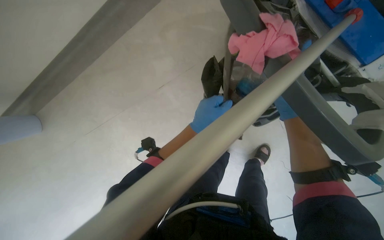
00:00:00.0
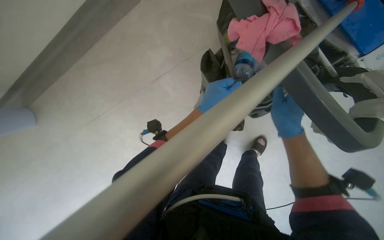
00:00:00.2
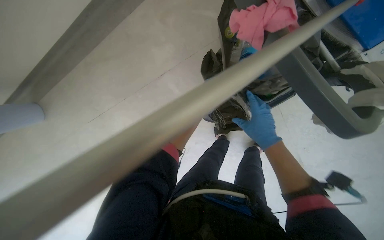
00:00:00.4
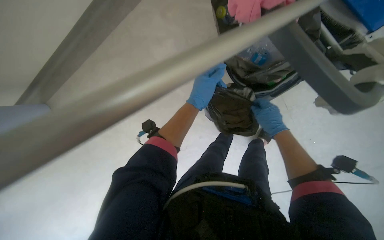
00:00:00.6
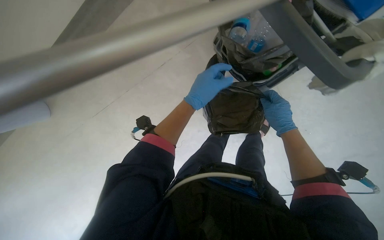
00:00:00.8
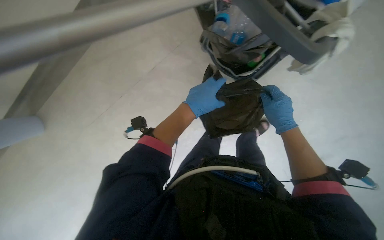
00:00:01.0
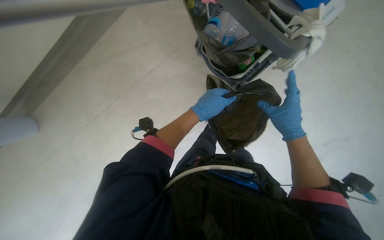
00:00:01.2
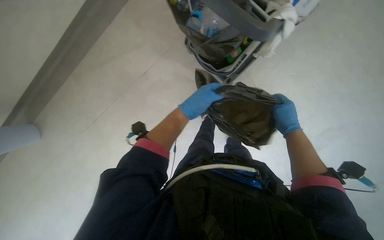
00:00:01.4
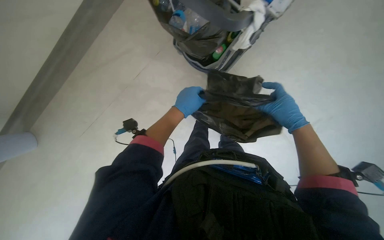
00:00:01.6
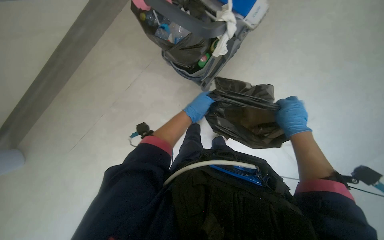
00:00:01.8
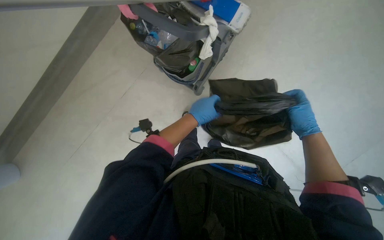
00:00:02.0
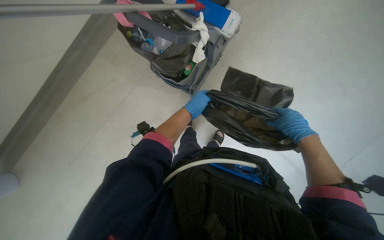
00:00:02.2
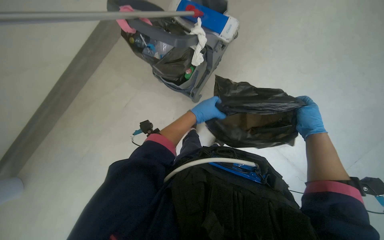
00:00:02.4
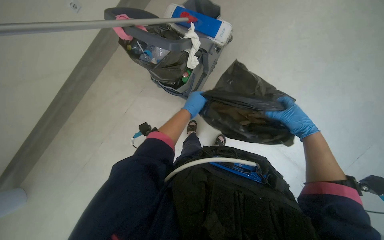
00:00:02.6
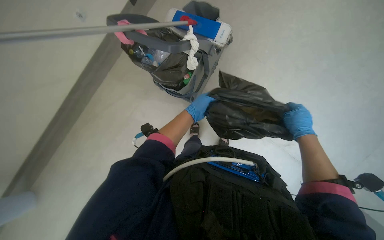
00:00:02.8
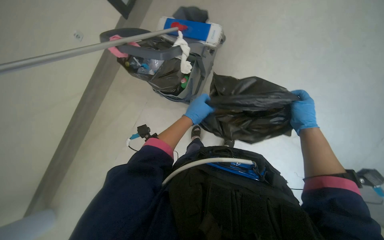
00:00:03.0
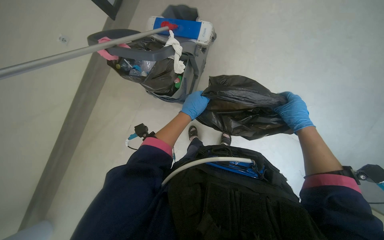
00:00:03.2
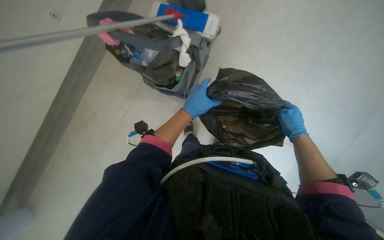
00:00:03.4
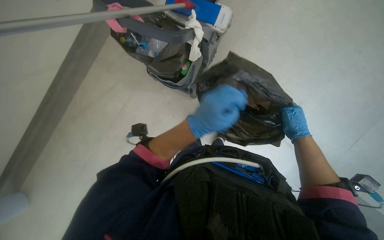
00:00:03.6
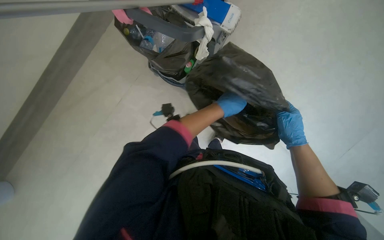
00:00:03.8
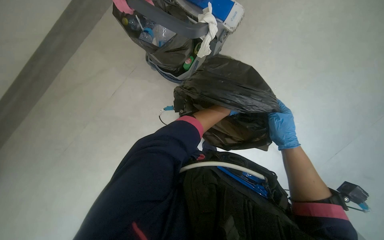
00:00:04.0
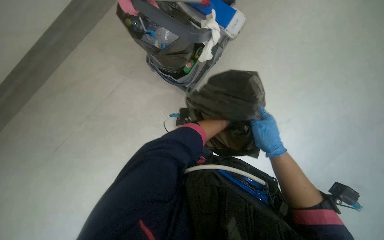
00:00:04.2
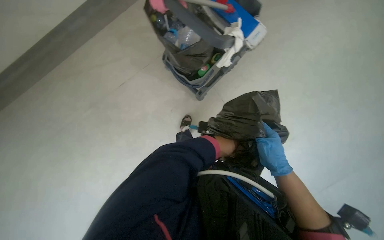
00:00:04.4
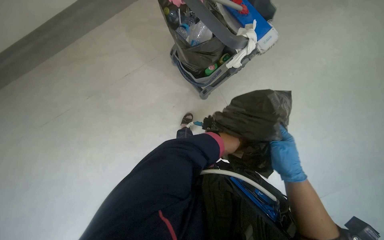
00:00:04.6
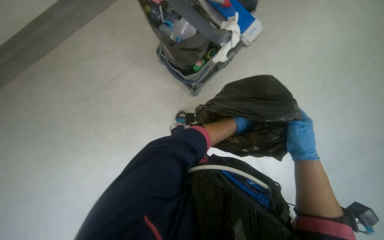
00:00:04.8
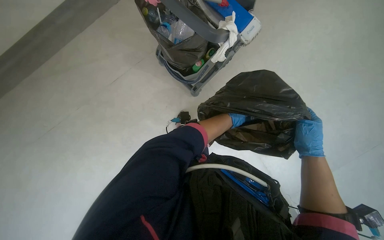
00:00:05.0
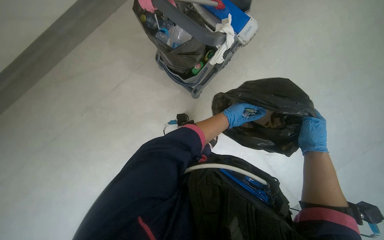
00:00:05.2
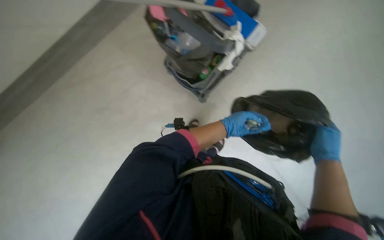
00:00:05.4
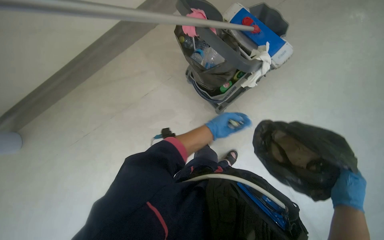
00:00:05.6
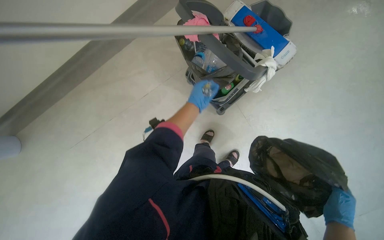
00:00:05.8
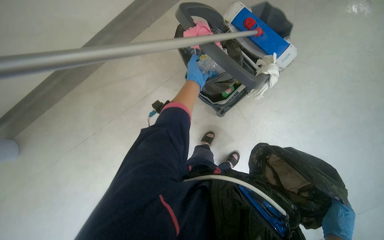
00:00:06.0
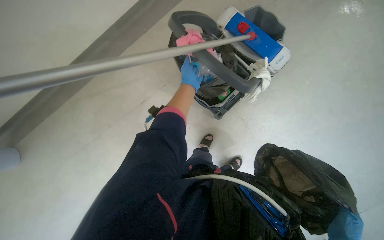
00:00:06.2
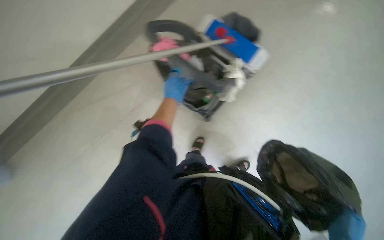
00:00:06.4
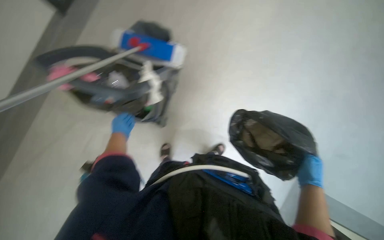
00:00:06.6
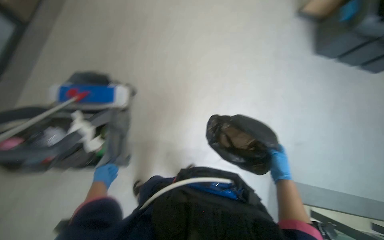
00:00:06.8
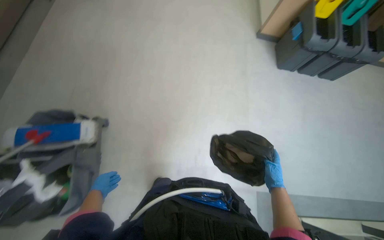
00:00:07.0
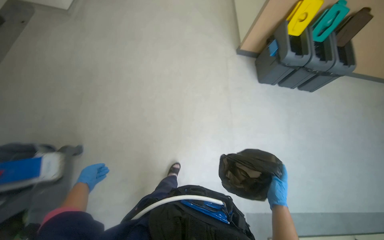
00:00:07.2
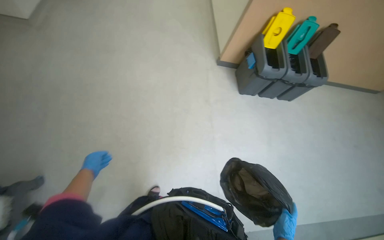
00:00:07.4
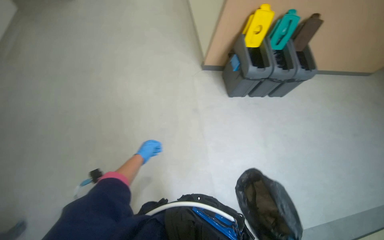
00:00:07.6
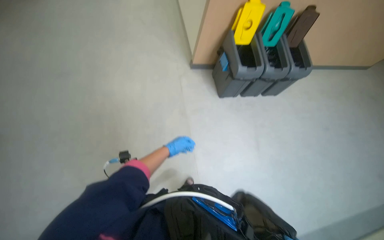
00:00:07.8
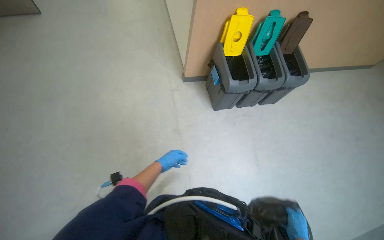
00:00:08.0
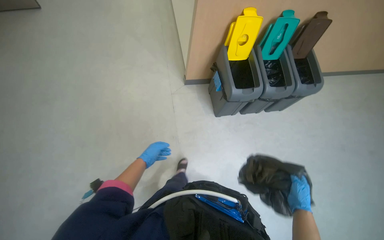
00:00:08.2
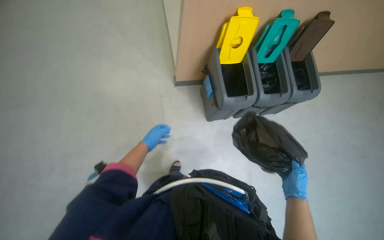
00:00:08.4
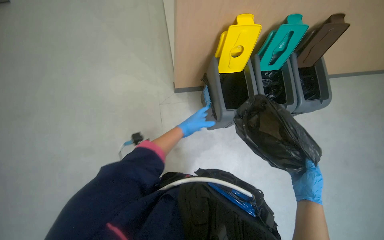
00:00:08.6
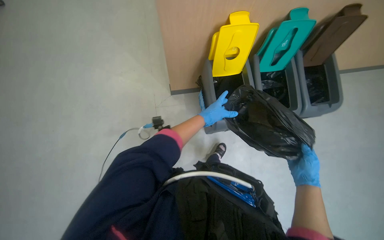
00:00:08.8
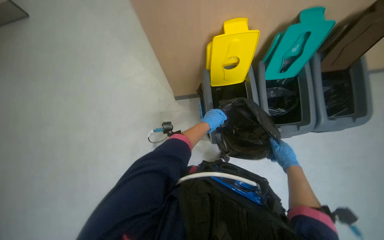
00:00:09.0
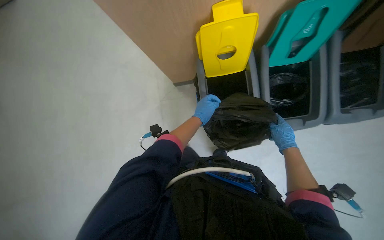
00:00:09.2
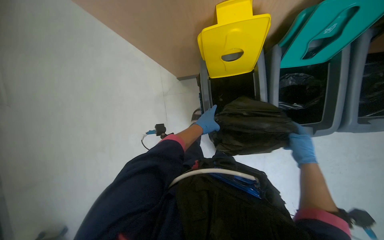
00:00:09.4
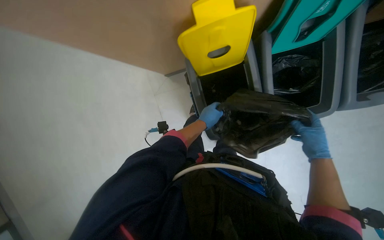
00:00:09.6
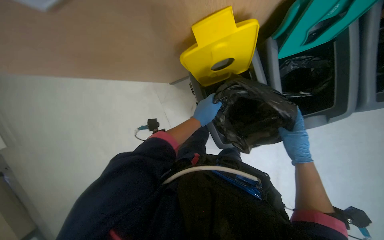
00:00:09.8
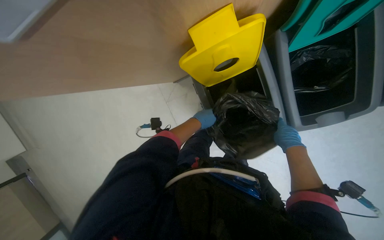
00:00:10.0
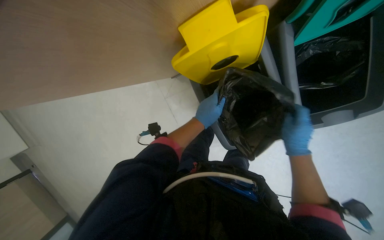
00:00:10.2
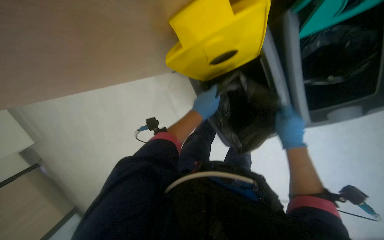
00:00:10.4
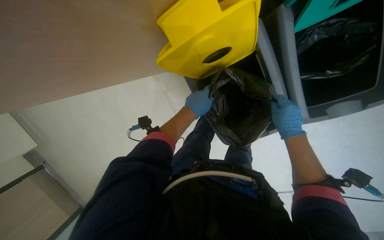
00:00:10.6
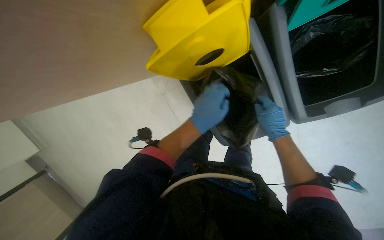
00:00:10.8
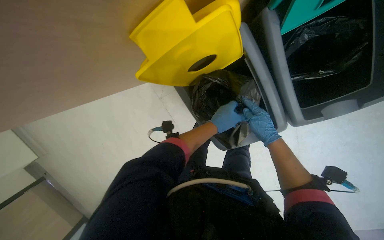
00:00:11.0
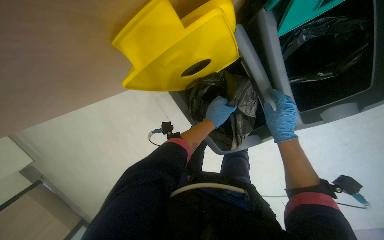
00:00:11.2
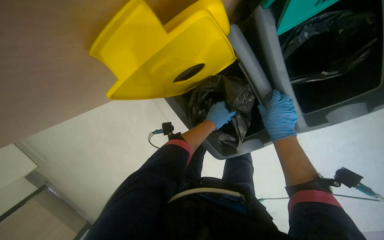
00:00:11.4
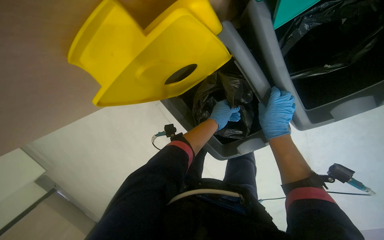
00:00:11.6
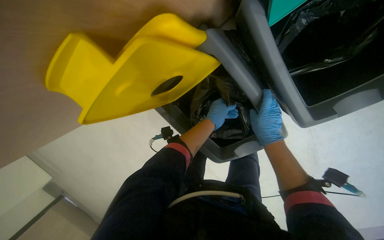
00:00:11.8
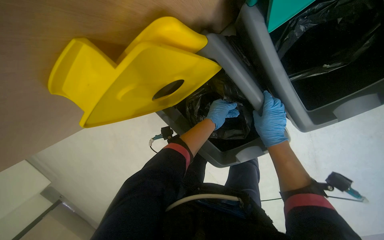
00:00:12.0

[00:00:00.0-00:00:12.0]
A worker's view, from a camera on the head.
Job: managing trash.
The whole recording: Collecting and sorting trash. The worker collects trash from small bins and sorts it into a trash bag and recycling containers.
00:00:01.6 to 00:00:03.0: The right hand heads to the right, covering roughly 15 cm. The left hand shifts some 10 cm farther from the camera.
00:00:03.0 to 00:00:04.4: The right hand shifts some 20 cm to the left. The left hand moves farther from the camera and to the right, approximately 60 cm.
00:00:04.4 to 00:00:06.0: The left hand moves nearer to the camera and to the left, roughly 70 cm, while the right hand moves to the right and down the picture, about 15 cm.
00:00:06.0 to 00:00:07.6: The camera travels roughly 60 cm. The head turns to the right by approximately 35 degrees. The camera pitches upward, by some 15 degrees.
00:00:07.6 to 00:00:09.0: The wearer moves approximately 1.5 m.
00:00:09.0 to 00:00:10.4: The view pans to the left by roughly 15 degrees. The wearer looks some 20 degrees further downward. The right hand is displaced up the picture by roughly 10 cm.
00:00:10.4 to 00:00:12.0: The left hand is displaced farther from the camera and to the right by roughly 25 cm.

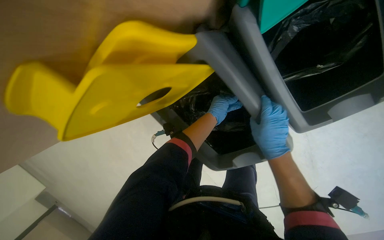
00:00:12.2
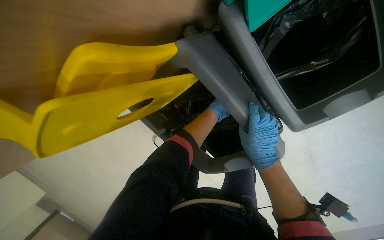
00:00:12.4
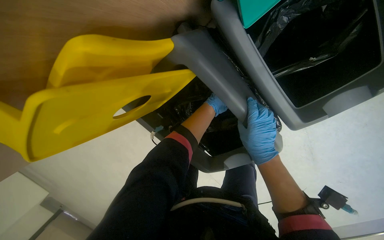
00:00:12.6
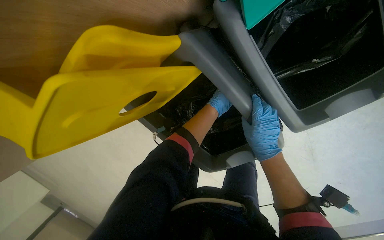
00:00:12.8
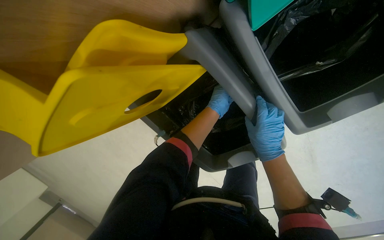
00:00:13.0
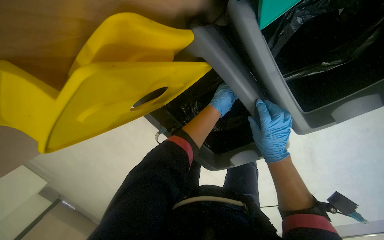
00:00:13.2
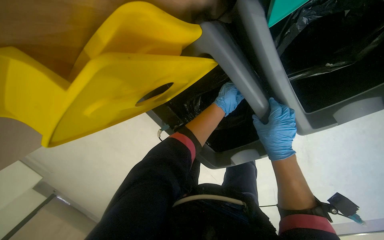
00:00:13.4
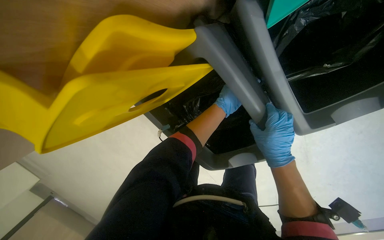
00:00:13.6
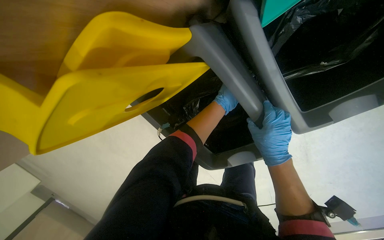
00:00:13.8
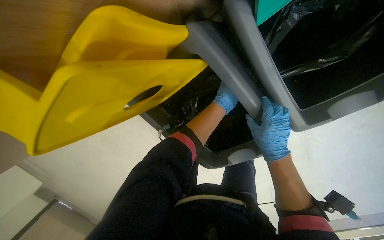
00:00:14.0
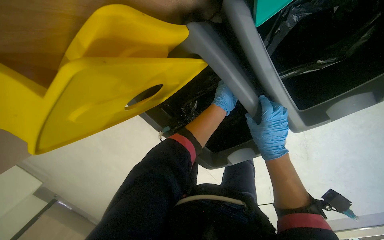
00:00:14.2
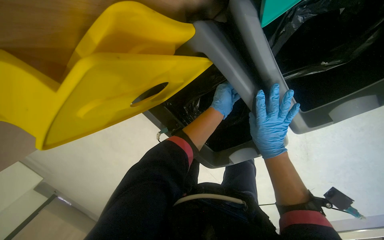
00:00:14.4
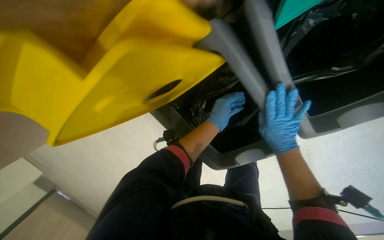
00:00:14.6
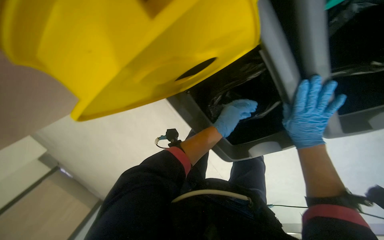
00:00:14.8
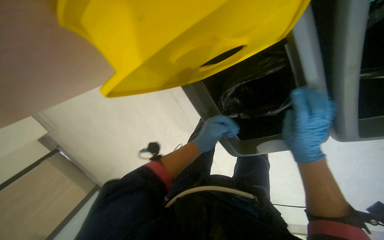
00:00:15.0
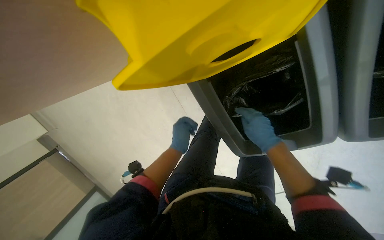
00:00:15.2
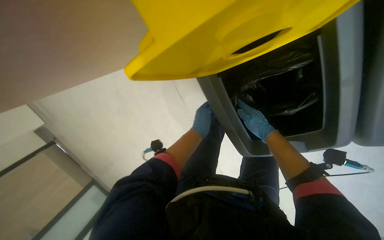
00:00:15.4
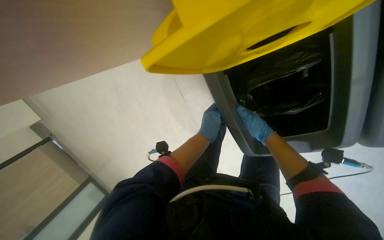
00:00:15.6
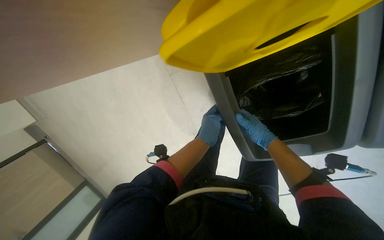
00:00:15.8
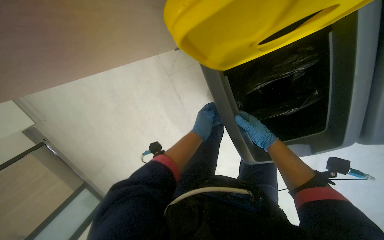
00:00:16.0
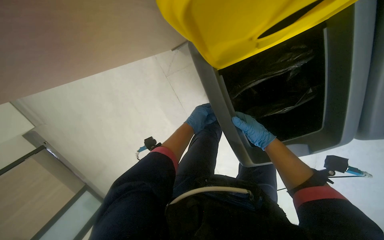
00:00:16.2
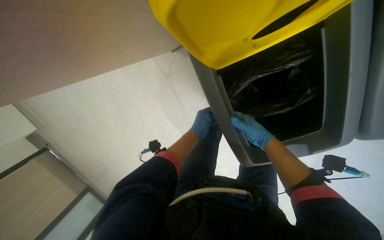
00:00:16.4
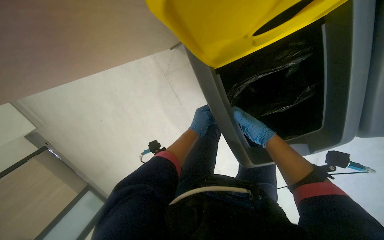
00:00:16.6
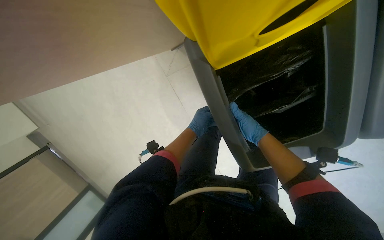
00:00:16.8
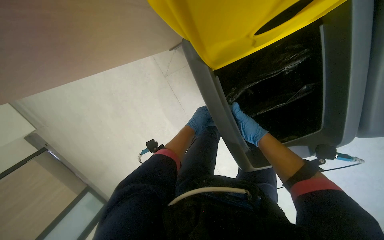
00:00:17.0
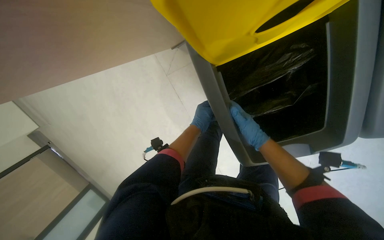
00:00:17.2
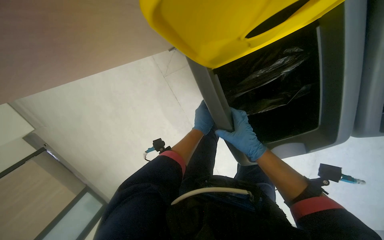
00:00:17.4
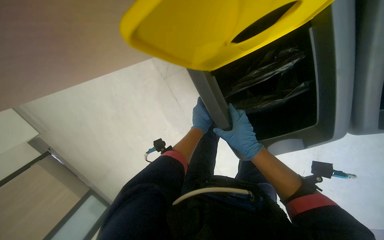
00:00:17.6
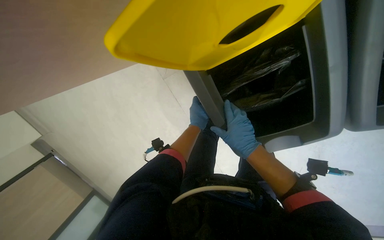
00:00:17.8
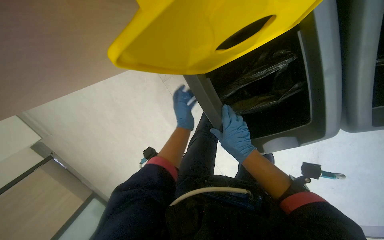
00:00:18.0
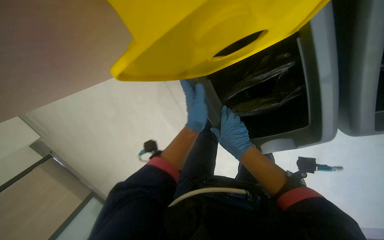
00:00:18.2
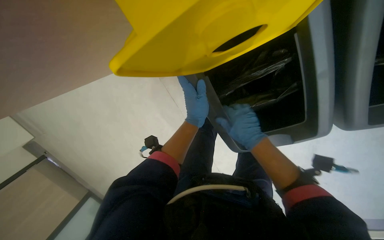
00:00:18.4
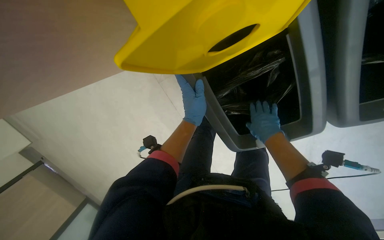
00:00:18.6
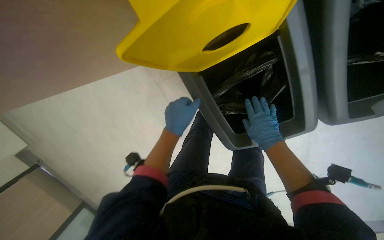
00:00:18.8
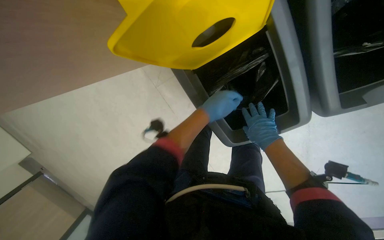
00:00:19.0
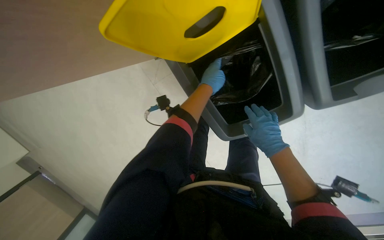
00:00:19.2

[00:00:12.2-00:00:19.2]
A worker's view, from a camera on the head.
Job: managing trash.
The whole recording: Collecting and sorting trash. The worker collects trash from small bins and sorts it into a trash bag and recycling containers.
00:00:12.2 to 00:00:13.6: The left hand moves approximately 15 cm farther from the camera and comes back.
00:00:13.6 to 00:00:15.0: The left hand shifts roughly 25 cm down the picture and to the left.
00:00:15.0 to 00:00:16.4: The two hands go some 20 cm farther from the camera.
00:00:16.4 to 00:00:17.8: The right hand shifts roughly 15 cm nearer to the camera and to the left.
00:00:17.8 to 00:00:19.2: The left hand is displaced nearer to the camera and up the picture by approximately 15 cm. Meanwhile the right hand heads to the right, covering some 10 cm.
